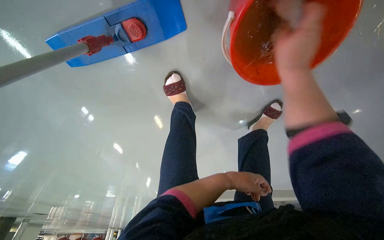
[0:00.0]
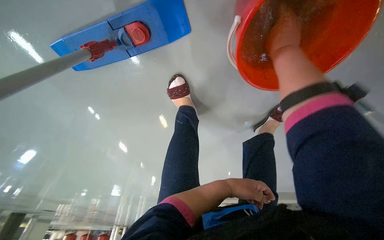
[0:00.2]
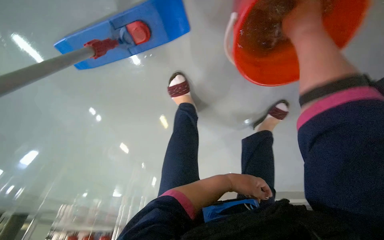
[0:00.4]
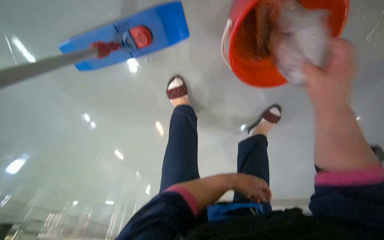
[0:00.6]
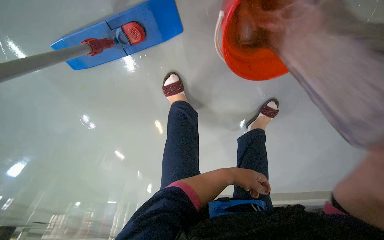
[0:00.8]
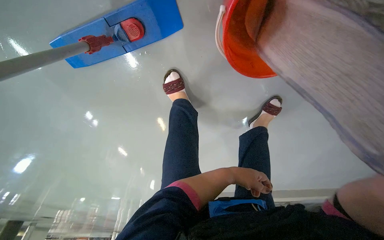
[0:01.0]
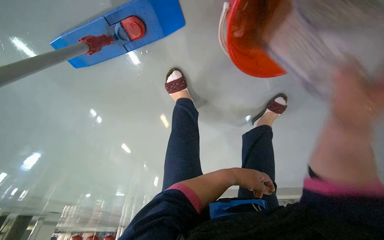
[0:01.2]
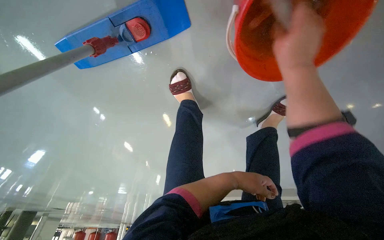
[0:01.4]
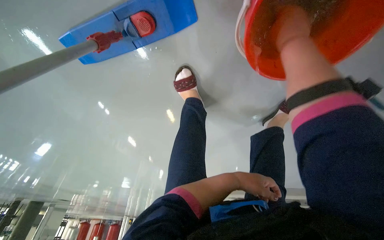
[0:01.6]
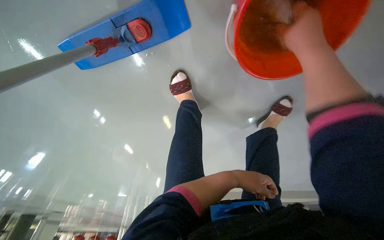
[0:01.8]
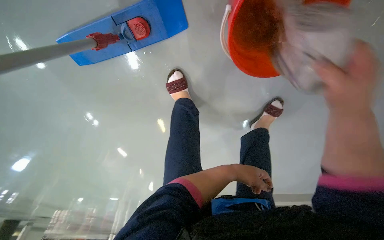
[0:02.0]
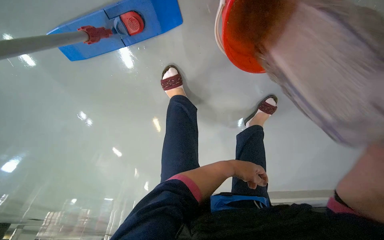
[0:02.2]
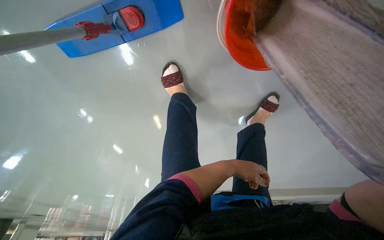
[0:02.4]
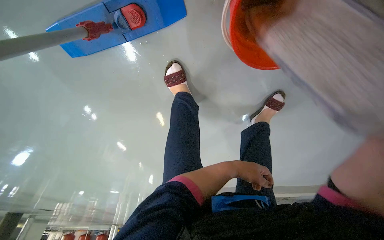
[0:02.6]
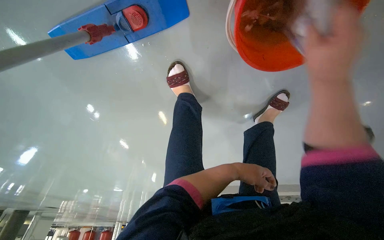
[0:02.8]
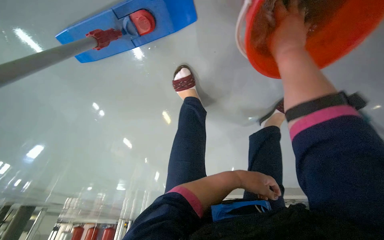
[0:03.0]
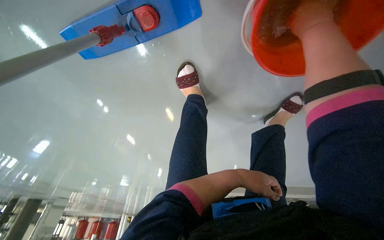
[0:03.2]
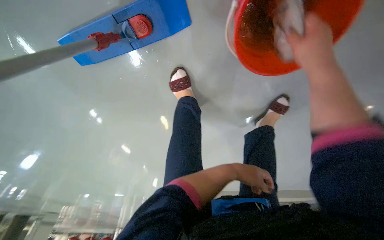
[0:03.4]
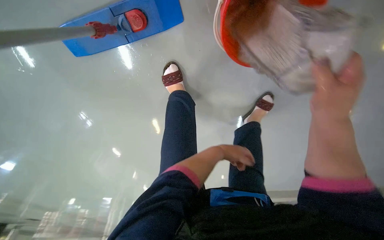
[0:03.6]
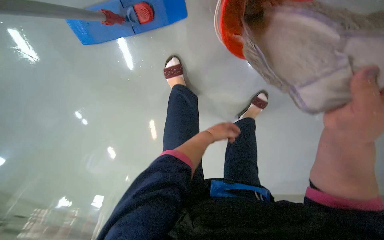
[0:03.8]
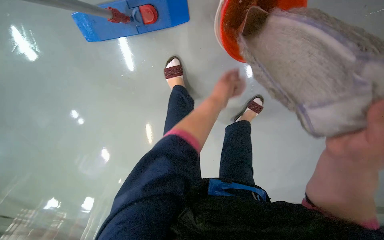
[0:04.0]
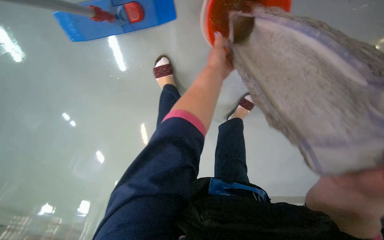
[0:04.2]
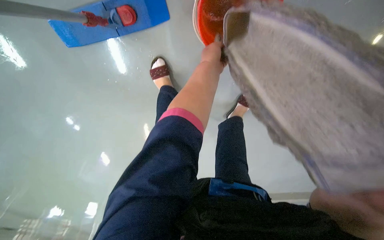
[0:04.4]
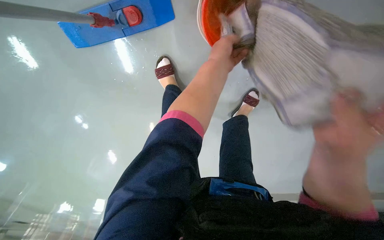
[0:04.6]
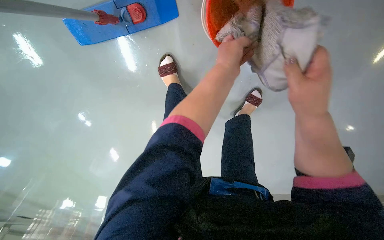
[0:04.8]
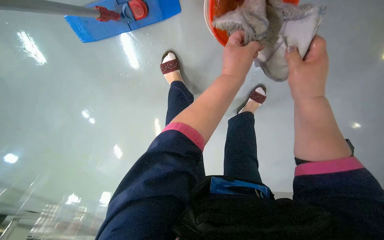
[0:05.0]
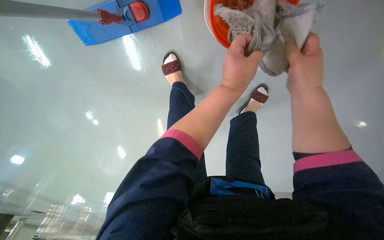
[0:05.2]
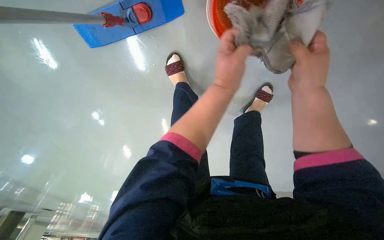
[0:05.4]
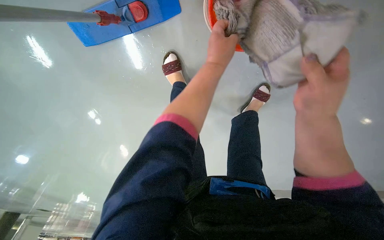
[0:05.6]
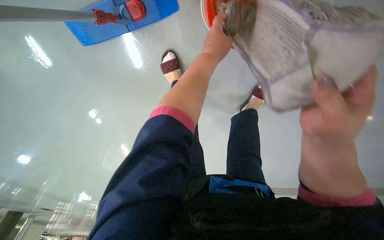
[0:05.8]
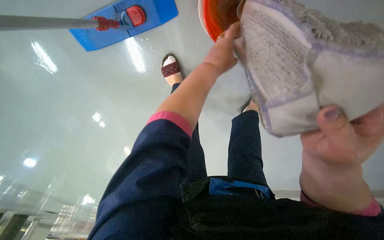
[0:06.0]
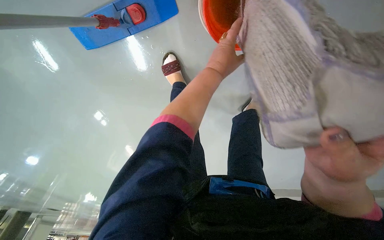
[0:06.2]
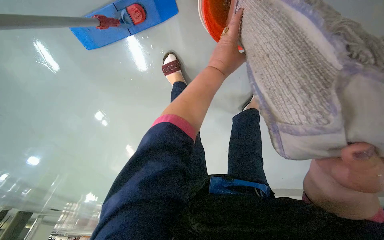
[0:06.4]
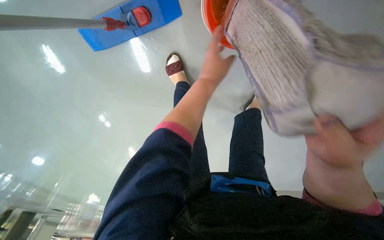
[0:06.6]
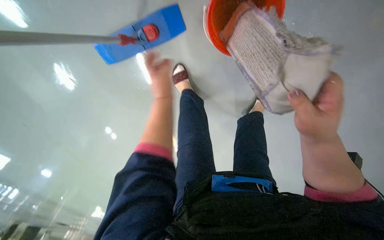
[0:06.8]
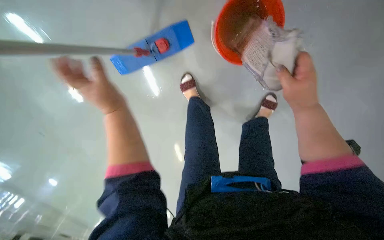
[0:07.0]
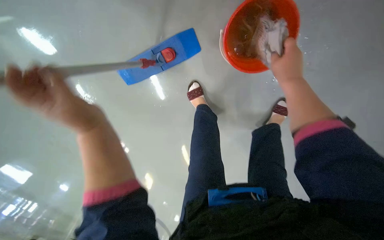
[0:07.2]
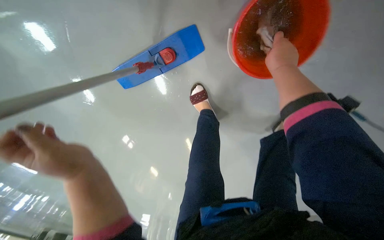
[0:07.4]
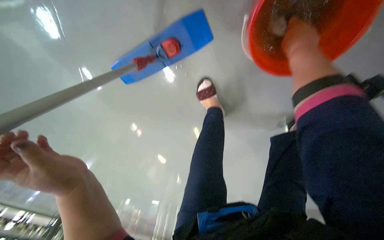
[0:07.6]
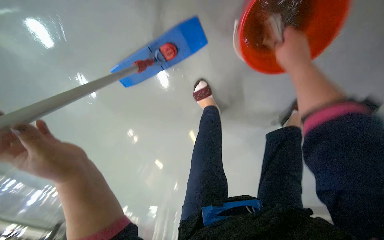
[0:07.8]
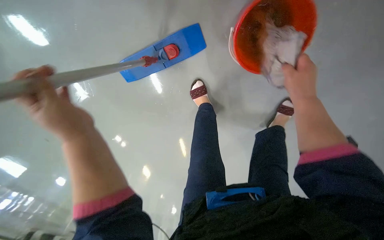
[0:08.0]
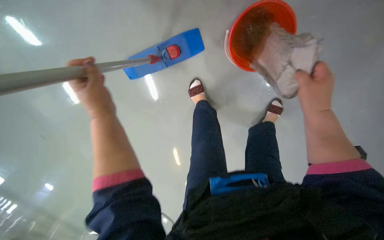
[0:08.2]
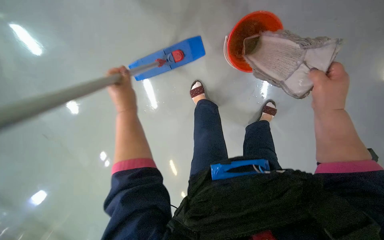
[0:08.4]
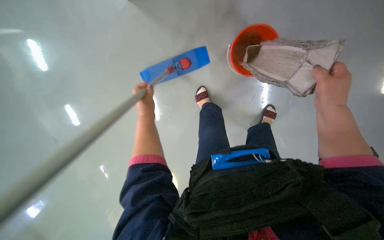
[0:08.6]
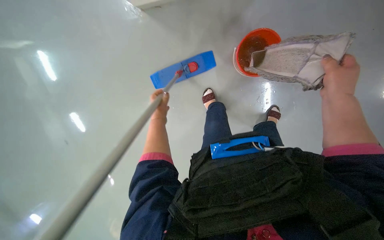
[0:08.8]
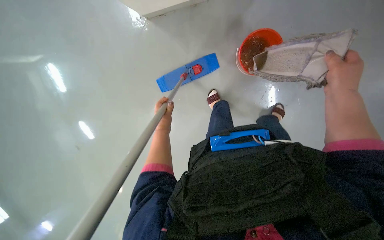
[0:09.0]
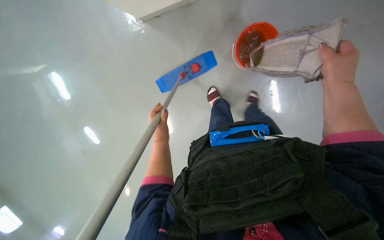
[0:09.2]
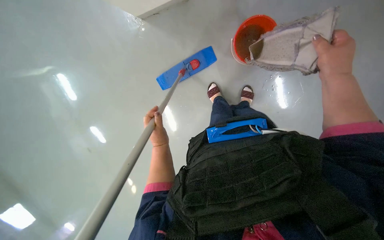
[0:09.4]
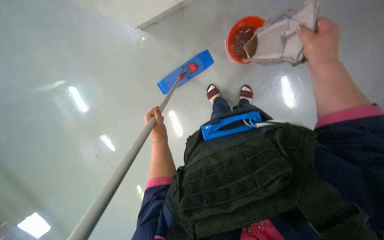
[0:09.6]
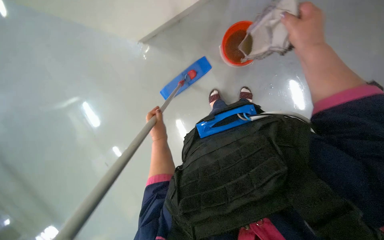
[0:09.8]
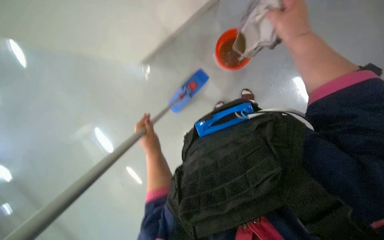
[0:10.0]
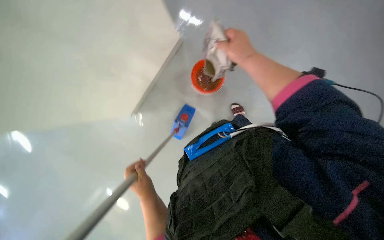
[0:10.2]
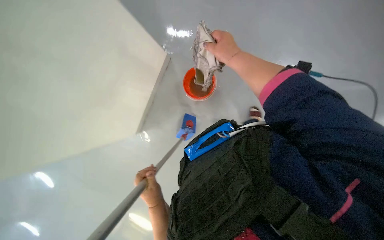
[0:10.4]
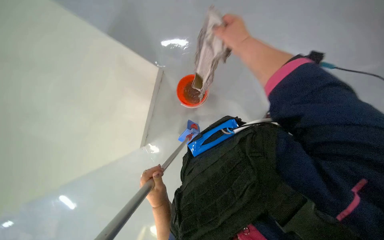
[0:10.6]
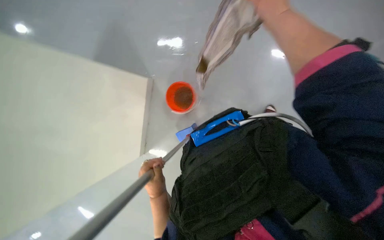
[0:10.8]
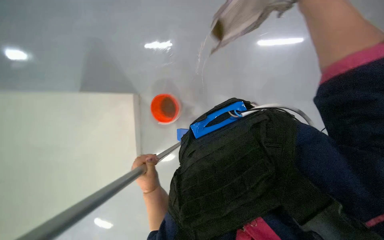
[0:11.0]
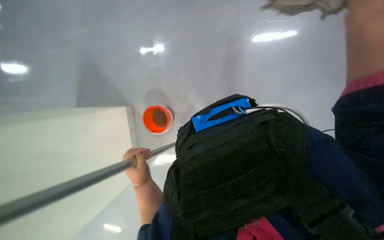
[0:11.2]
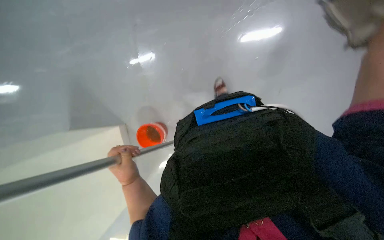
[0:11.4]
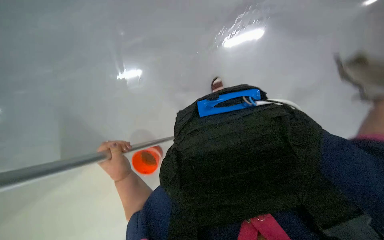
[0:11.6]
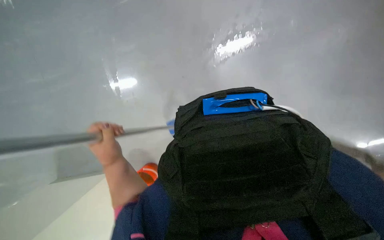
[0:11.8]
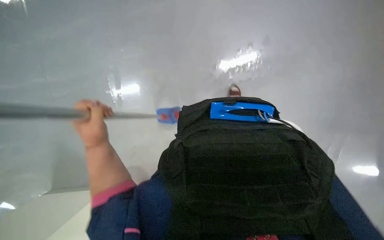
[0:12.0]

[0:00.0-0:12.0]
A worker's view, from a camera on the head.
Job: mopping floor.
The whole recording: Mopping the floor. The worker mops the floor with a flat mop, moving across different areas of the room.
0:03.0 to 0:04.4: The left hand moves up the picture and nearer to the camera, roughly 30 cm.
0:06.0 to 0:07.6: The right hand goes approximately 40 cm up the picture and farther from the camera. The left hand goes some 40 cm to the left, down the picture and nearer to the camera.
0:07.6 to 0:09.0: The view tilts some 15 degrees upward. The right hand goes about 25 cm down the picture; the left hand shifts roughly 15 cm farther from the camera.
0:09.0 to 0:10.4: The left hand shifts approximately 25 cm down the picture and nearer to the camera.
0:10.4 to 0:12.0: Everything in view rotates approximately 30 degrees clockwise.

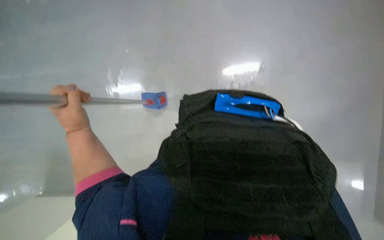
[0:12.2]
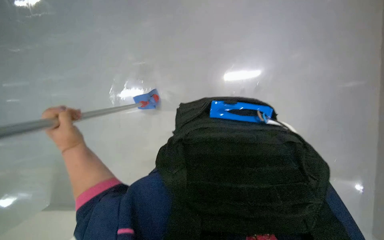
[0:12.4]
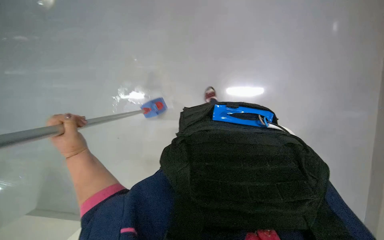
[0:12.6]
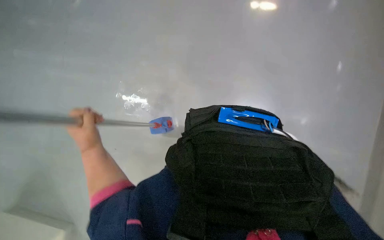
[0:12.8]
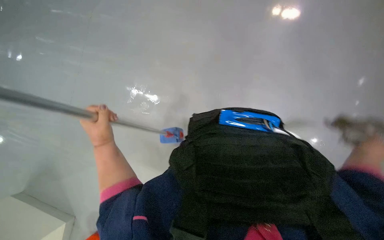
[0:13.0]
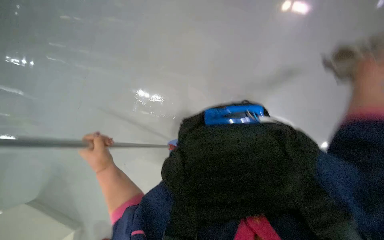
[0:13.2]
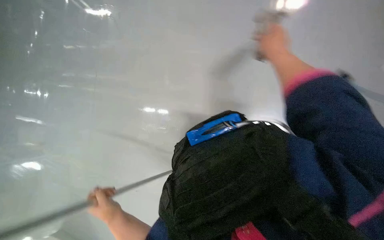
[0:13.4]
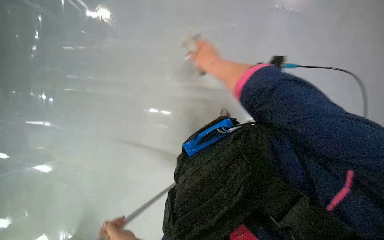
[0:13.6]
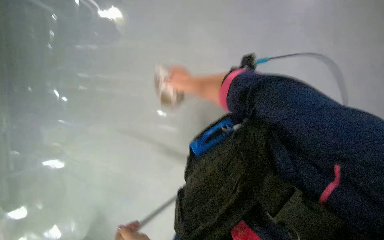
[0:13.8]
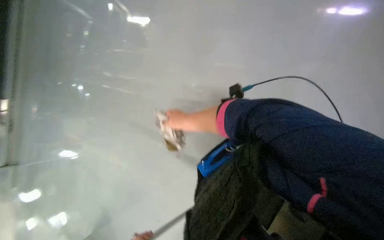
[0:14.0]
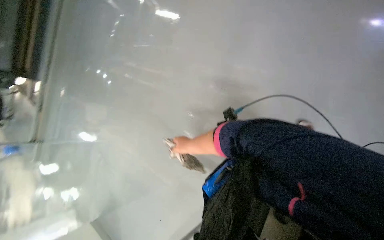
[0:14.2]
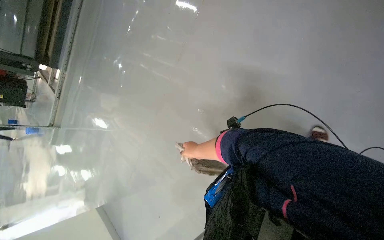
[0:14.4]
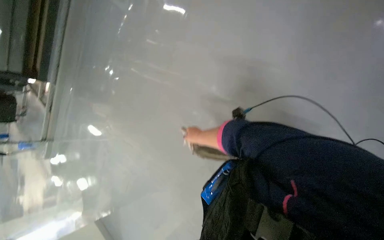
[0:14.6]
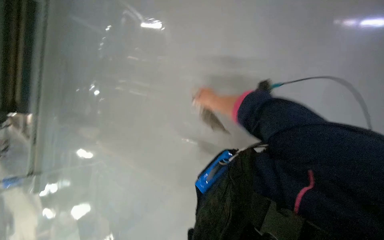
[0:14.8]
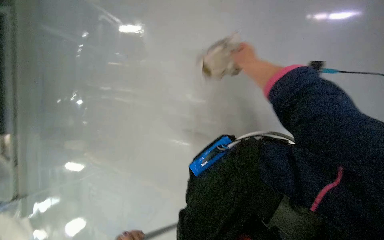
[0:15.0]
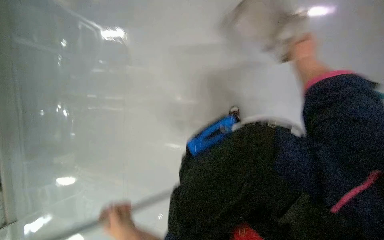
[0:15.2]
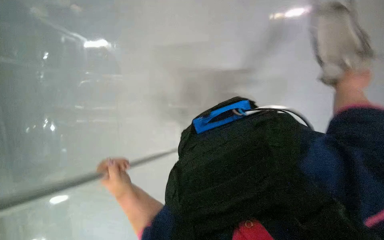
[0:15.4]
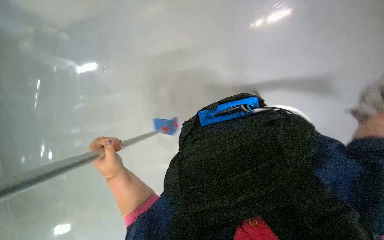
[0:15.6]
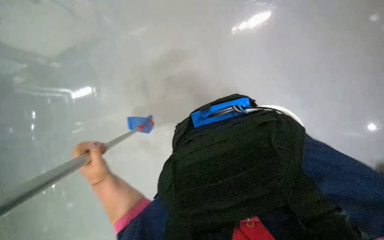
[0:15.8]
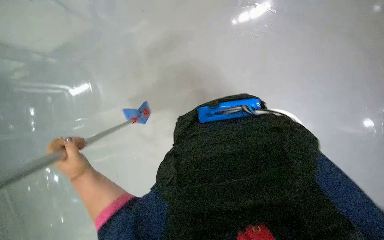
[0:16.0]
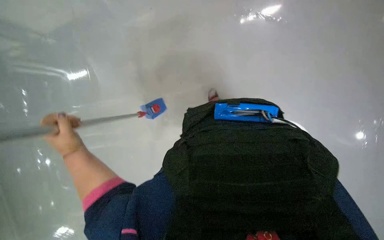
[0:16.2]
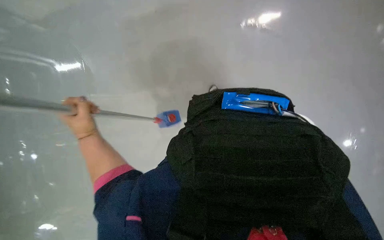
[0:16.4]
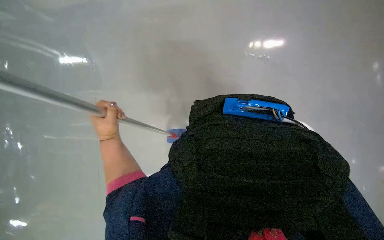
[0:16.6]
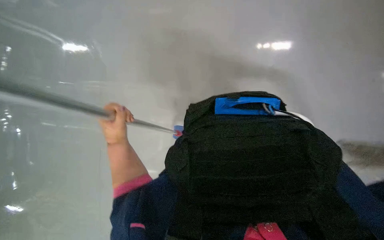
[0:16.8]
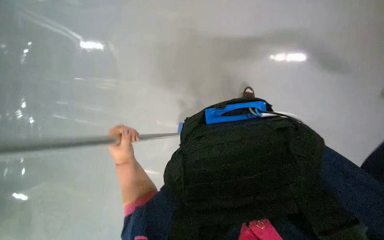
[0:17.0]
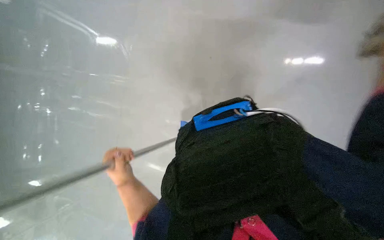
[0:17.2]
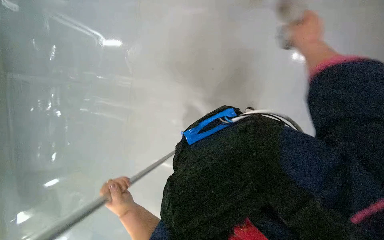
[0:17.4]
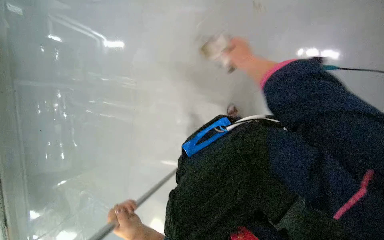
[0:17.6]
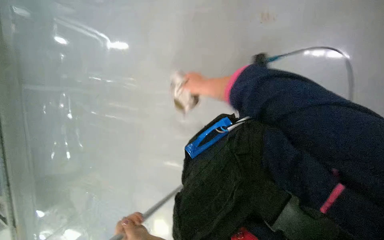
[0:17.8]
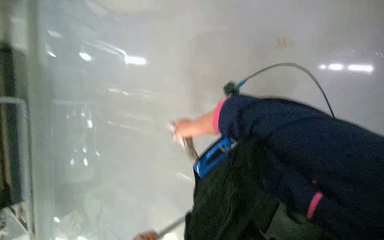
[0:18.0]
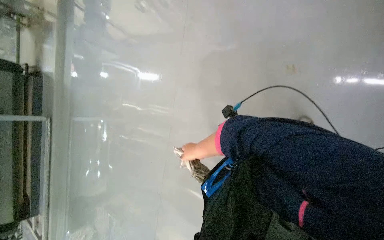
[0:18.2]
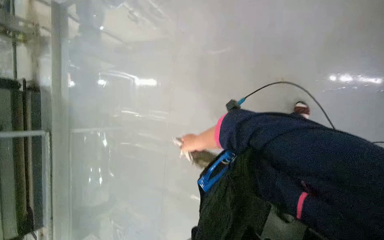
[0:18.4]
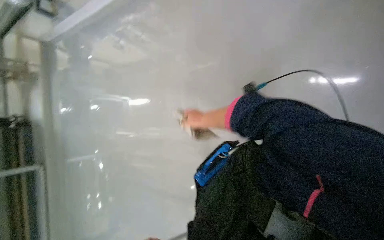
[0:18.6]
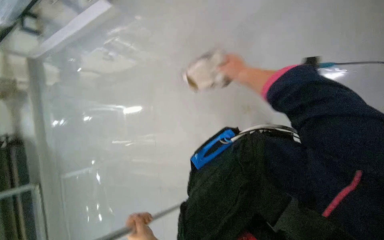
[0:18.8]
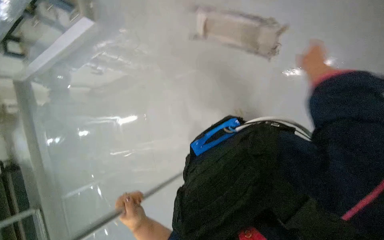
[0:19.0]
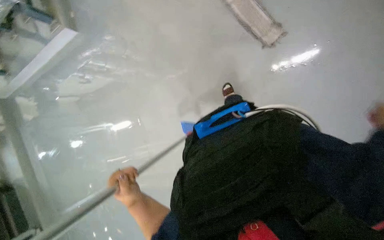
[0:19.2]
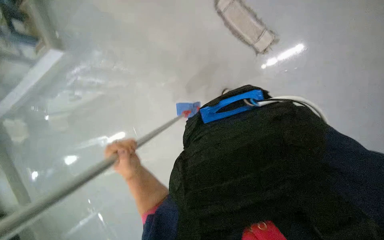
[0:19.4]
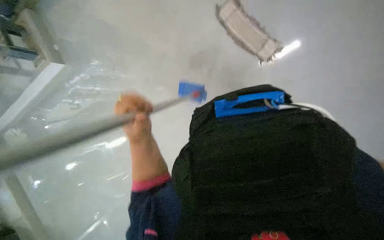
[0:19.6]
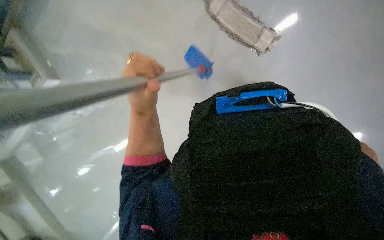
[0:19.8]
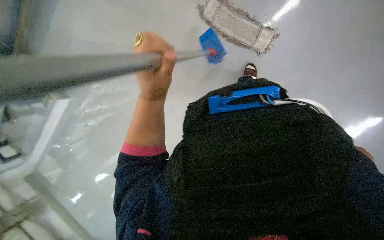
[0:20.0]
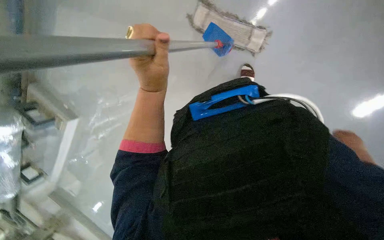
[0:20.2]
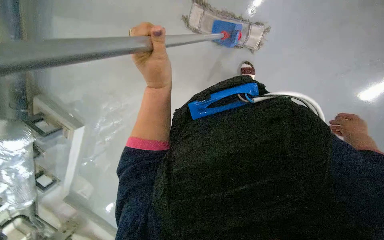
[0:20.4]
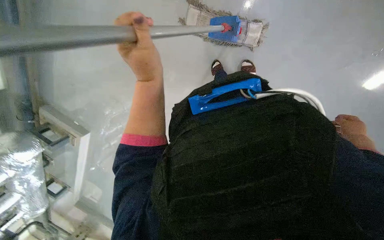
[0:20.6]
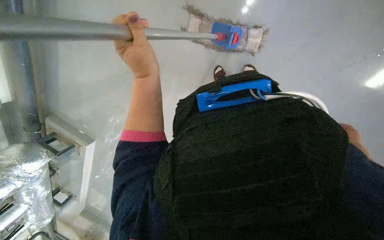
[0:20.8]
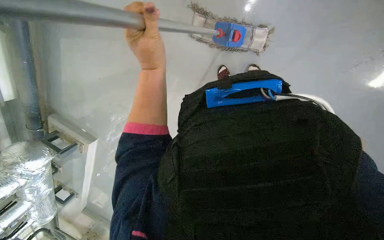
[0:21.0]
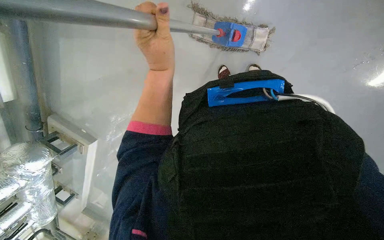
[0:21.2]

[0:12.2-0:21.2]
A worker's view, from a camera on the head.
Job: mopping floor.
The whole recording: Mopping the floor. The worker mops the floor with a flat mop, moving across different areas of the room.
0:12.2 to 0:13.8: The view tips upward by roughly 15 degrees.
0:13.8 to 0:15.2: The right hand goes roughly 50 cm to the right.
0:15.2 to 0:16.6: The left hand goes roughly 30 cm up the picture, farther from the camera and to the left.
0:16.6 to 0:18.2: The view pans to the left by roughly 15 degrees. The view tilts some 15 degrees upward. The scene rotates counterclockwise by about 30 degrees.
0:18.2 to 0:19.8: The head travels approximately 50 cm. The scene turns roughly 45 degrees counterclockwise in the picture.
0:19.8 to 0:21.2: The left hand travels up the picture and nearer to the camera by approximately 25 cm.
